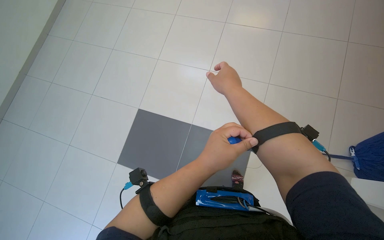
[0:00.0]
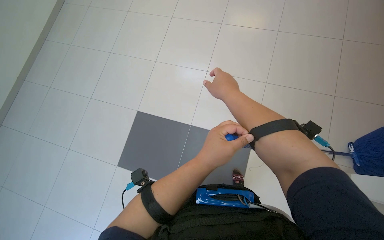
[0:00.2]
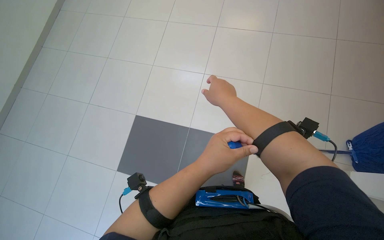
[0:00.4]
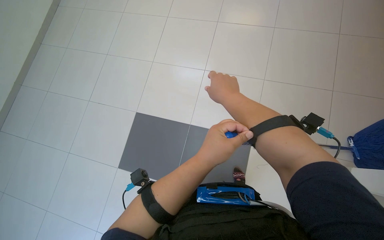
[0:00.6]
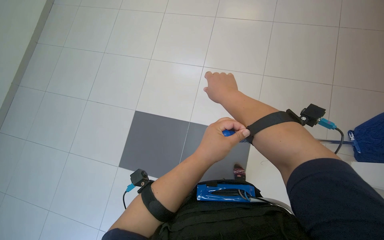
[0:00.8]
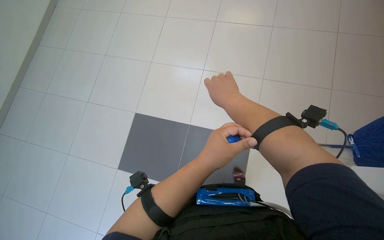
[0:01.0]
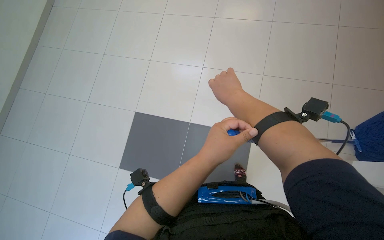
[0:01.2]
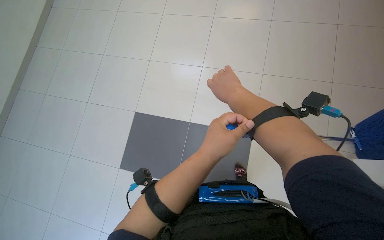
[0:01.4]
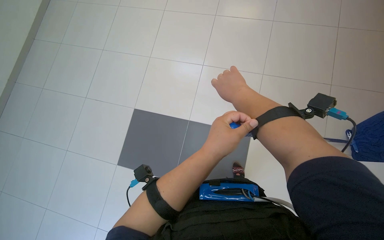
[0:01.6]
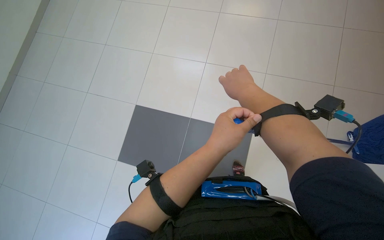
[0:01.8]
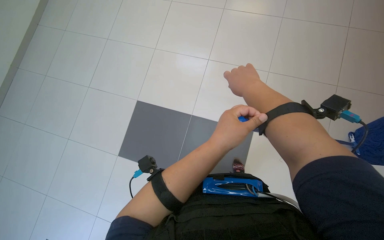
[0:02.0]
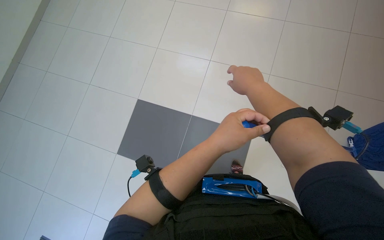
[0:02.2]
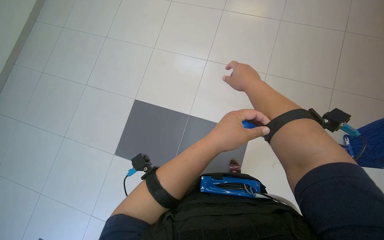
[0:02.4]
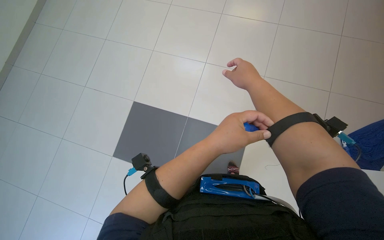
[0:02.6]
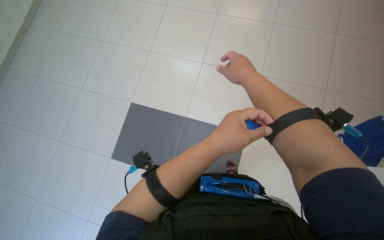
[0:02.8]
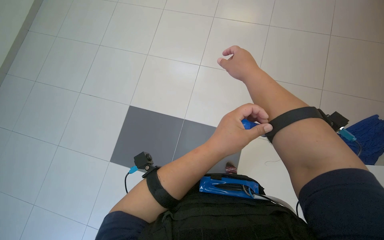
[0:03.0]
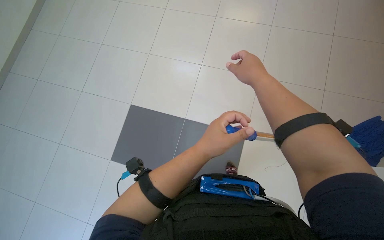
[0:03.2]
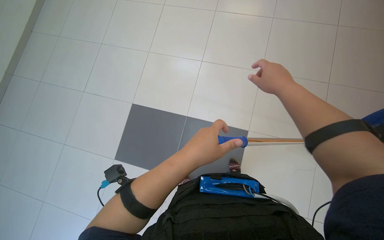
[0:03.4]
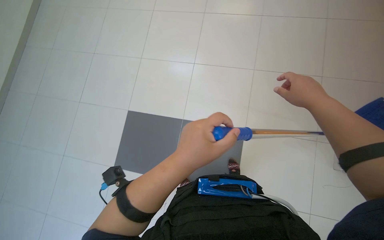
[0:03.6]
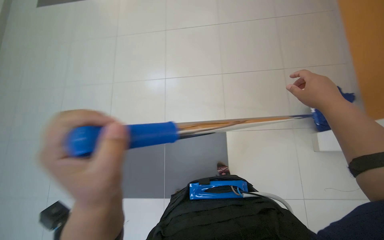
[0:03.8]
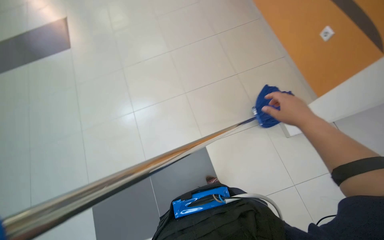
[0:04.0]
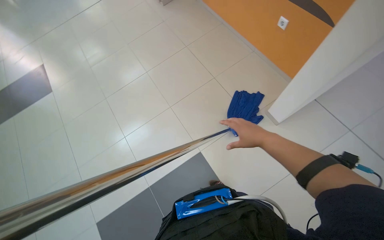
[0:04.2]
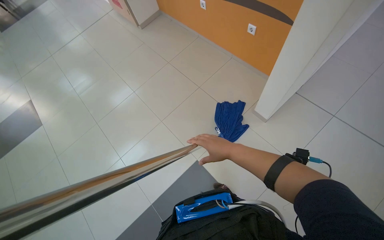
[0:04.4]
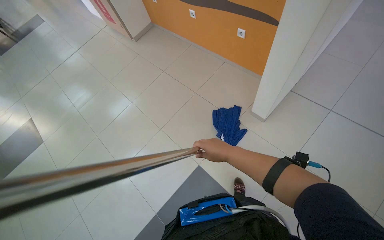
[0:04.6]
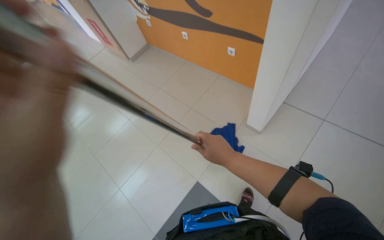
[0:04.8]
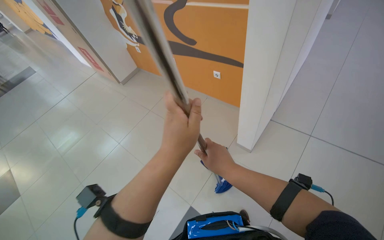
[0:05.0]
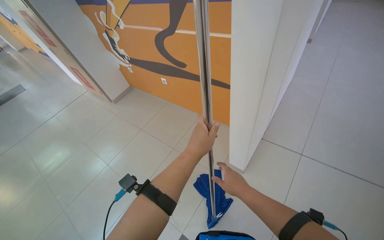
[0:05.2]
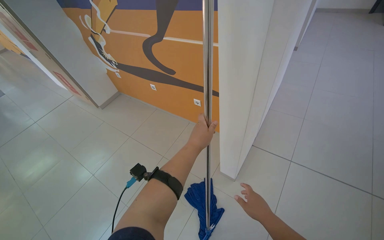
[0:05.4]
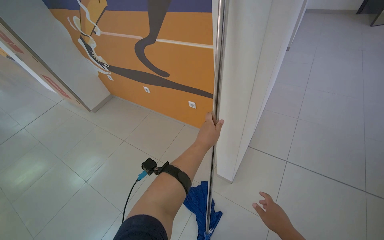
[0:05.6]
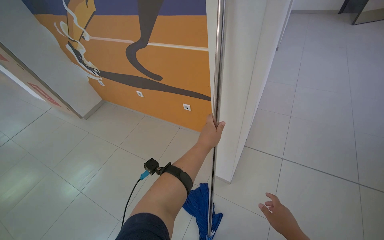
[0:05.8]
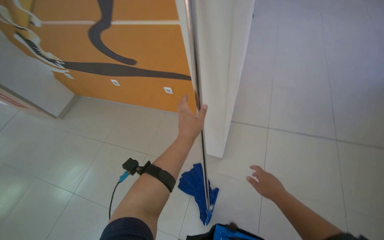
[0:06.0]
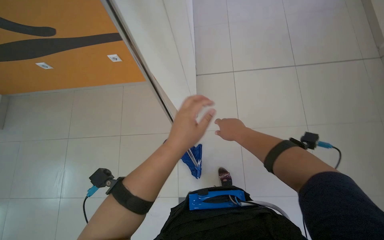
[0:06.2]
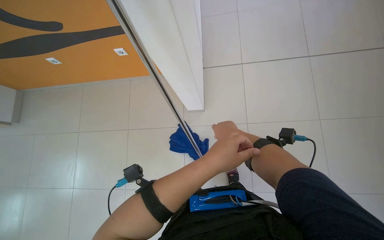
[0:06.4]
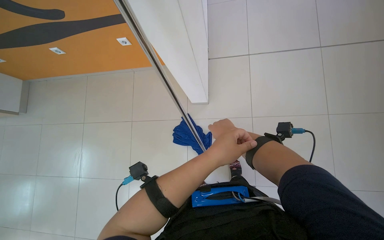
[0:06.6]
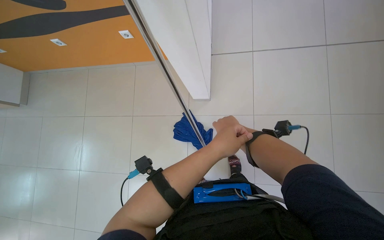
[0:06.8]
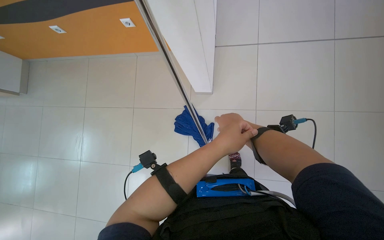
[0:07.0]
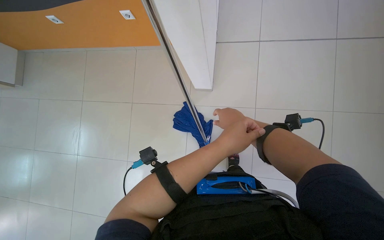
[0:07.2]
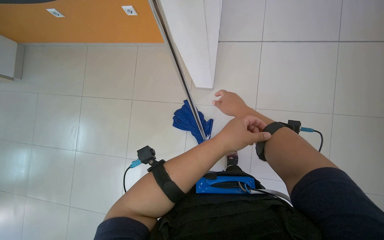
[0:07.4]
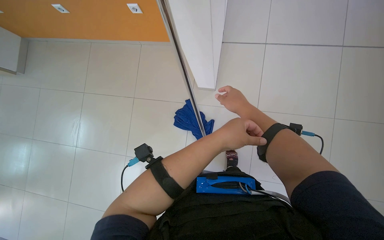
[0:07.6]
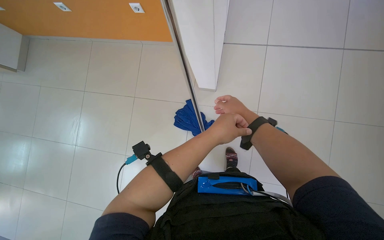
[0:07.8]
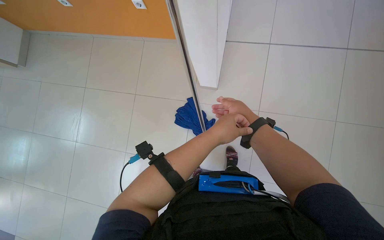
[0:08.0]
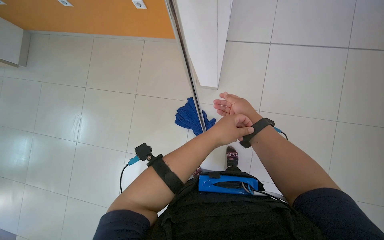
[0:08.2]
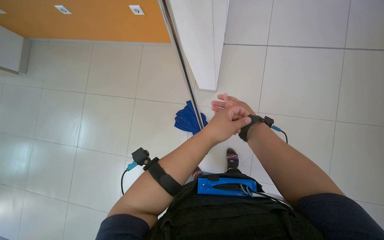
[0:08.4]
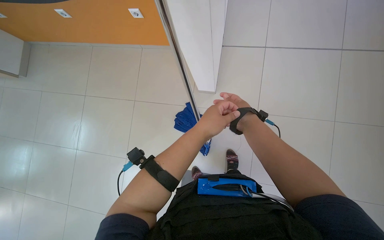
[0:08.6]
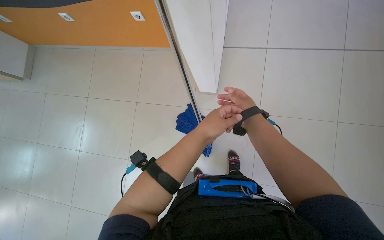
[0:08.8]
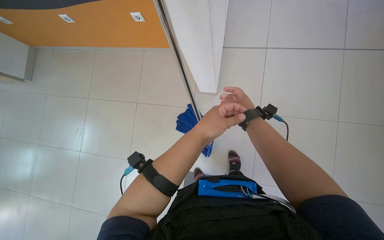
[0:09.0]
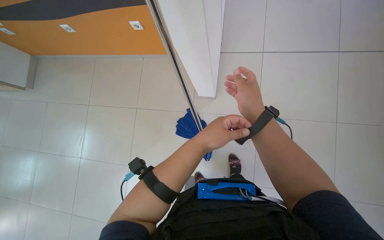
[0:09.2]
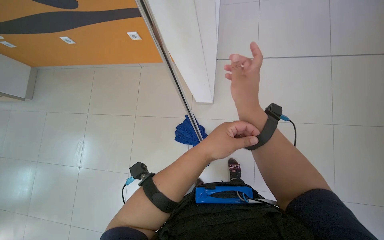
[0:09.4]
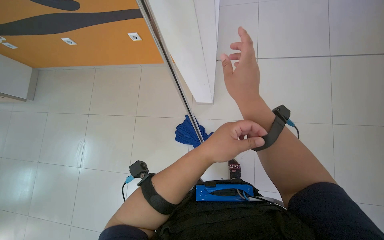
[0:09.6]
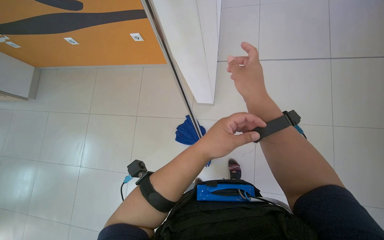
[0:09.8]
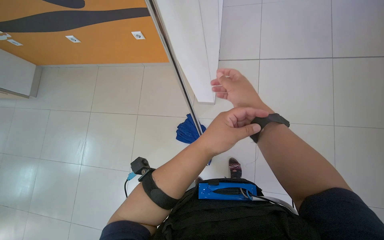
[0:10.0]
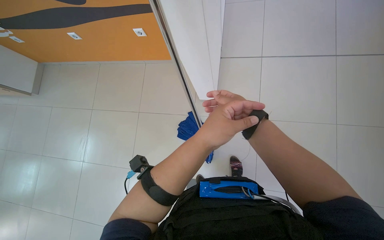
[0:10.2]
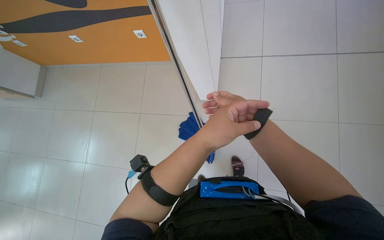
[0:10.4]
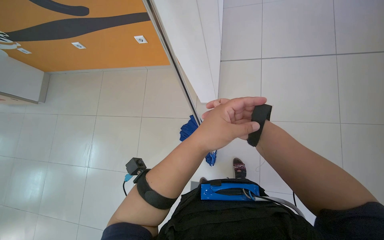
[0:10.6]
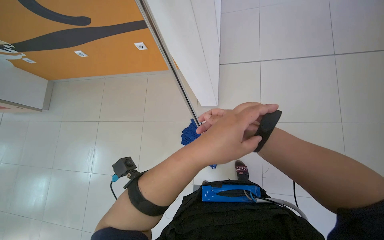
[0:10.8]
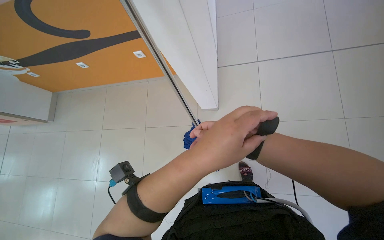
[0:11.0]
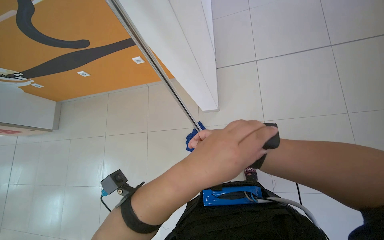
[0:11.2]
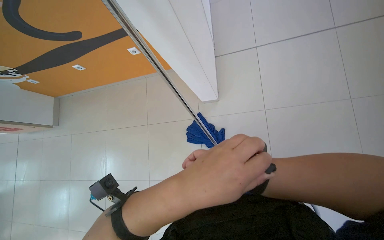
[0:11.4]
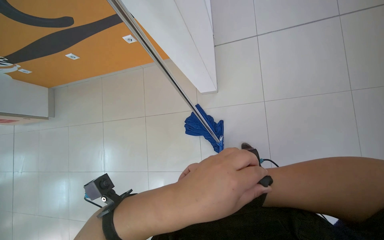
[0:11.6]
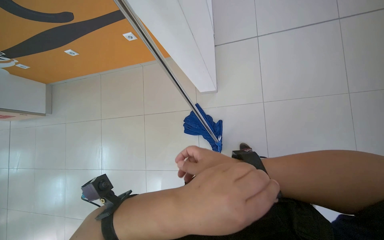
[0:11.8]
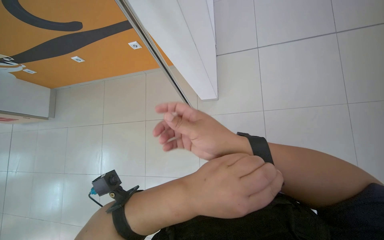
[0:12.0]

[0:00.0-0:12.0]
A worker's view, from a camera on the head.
Job: mopping floor.
The whole recording: Mopping the floor. The worker mops the tiled floor with a blue mop.
0:00.0 to 0:01.6: The hands stay close to where they were, moving slightly.
0:01.6 to 0:03.0: The right hand travels nearer to the camera by some 10 cm.
0:03.0 to 0:04.4: The head turns to the right by roughly 50 degrees. The camera pitches upward, by approximately 15 degrees.
0:04.4 to 0:06.0: The wearer's head swings about 30 degrees to the right. The view tips upward by approximately 15 degrees. The right hand moves to the right, approximately 30 cm.
0:06.0 to 0:07.6: The camera pitches downward, by some 30 degrees.
0:10.4 to 0:12.0: The left hand travels down the picture by roughly 10 cm.

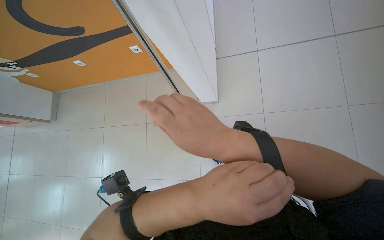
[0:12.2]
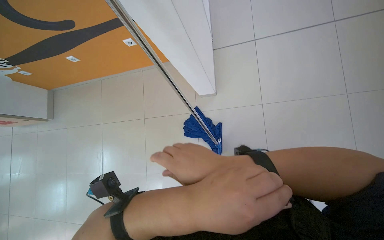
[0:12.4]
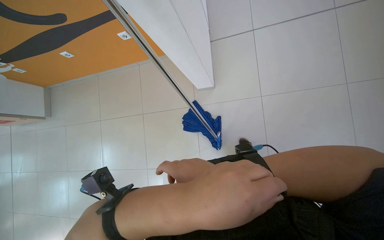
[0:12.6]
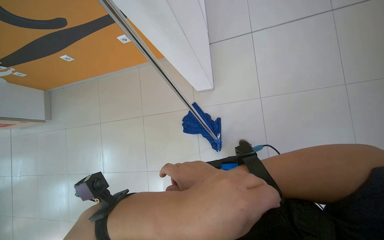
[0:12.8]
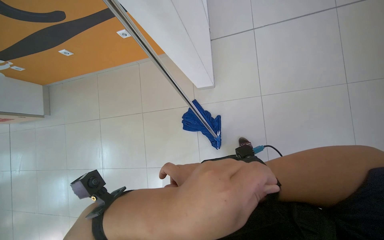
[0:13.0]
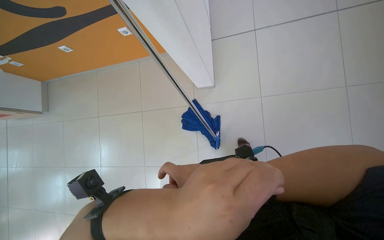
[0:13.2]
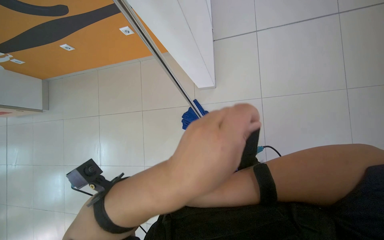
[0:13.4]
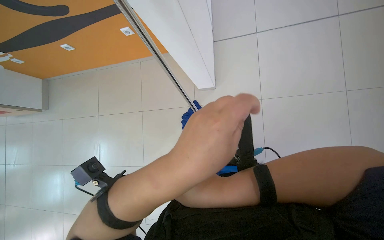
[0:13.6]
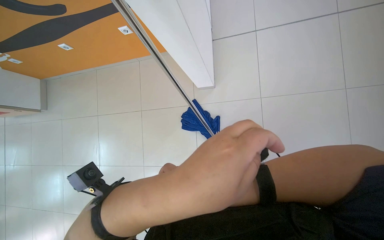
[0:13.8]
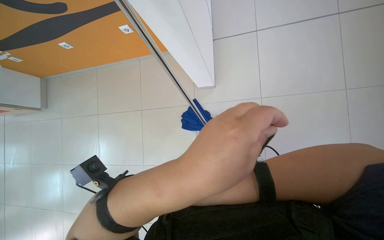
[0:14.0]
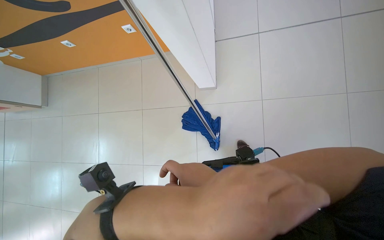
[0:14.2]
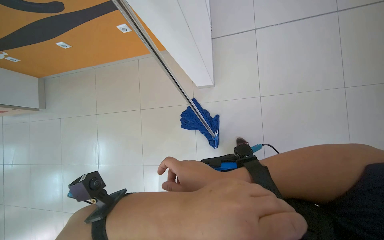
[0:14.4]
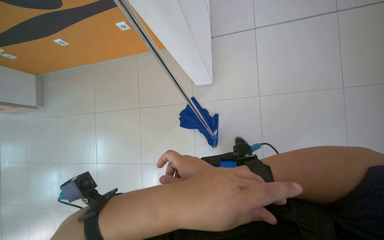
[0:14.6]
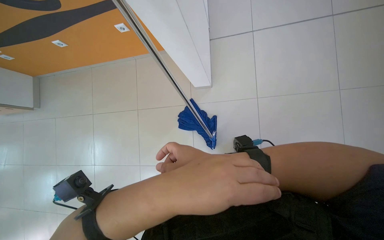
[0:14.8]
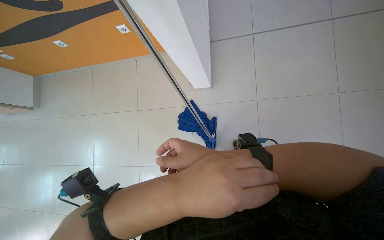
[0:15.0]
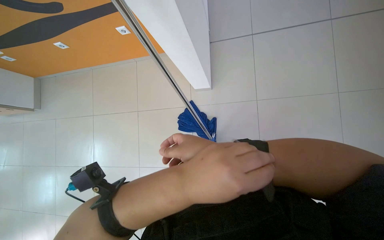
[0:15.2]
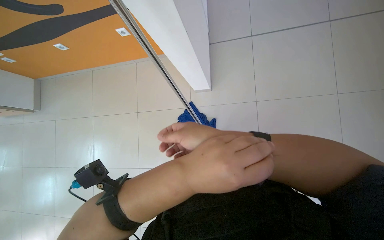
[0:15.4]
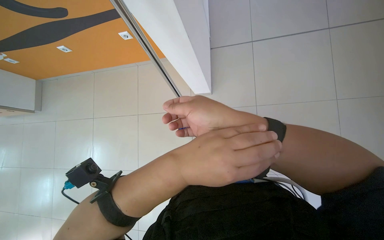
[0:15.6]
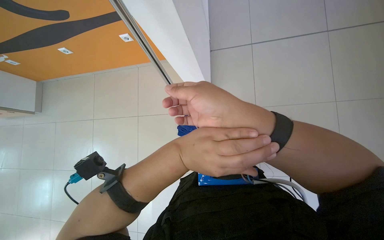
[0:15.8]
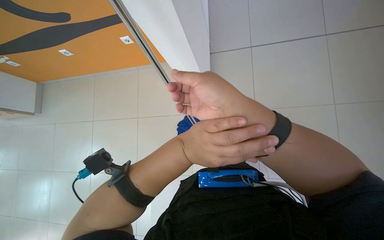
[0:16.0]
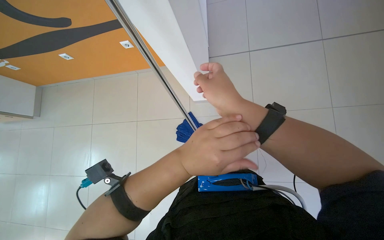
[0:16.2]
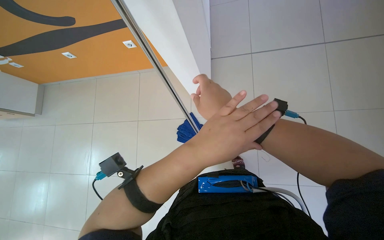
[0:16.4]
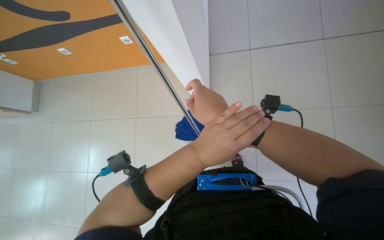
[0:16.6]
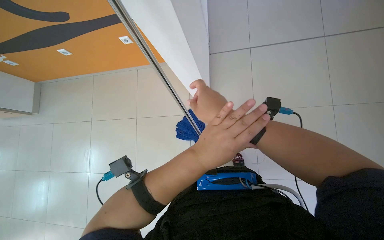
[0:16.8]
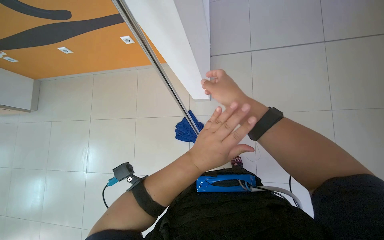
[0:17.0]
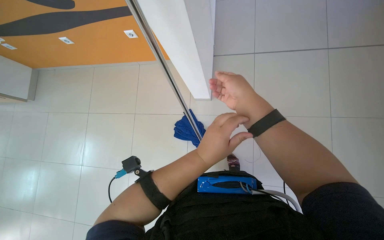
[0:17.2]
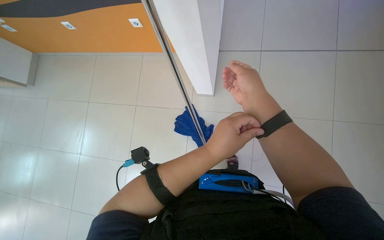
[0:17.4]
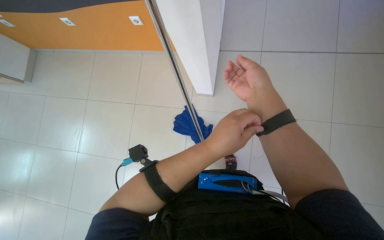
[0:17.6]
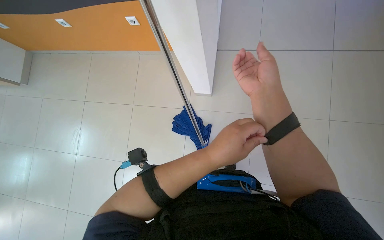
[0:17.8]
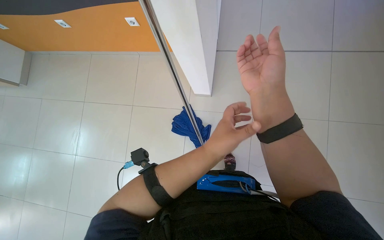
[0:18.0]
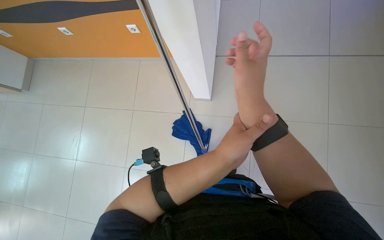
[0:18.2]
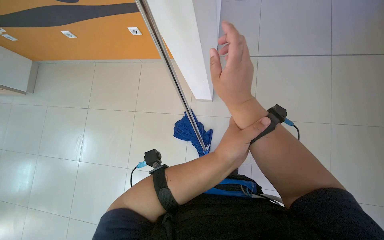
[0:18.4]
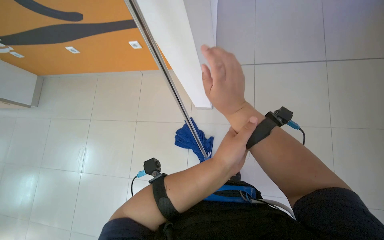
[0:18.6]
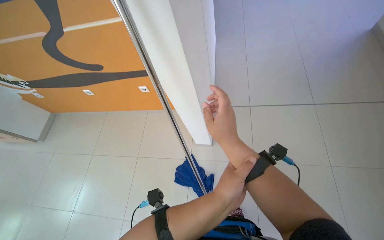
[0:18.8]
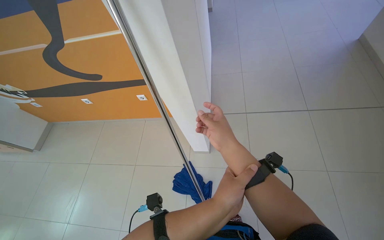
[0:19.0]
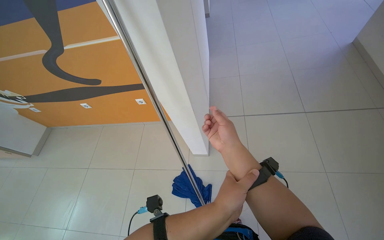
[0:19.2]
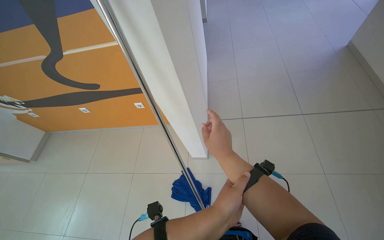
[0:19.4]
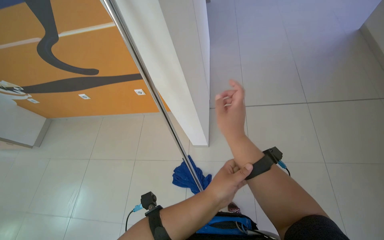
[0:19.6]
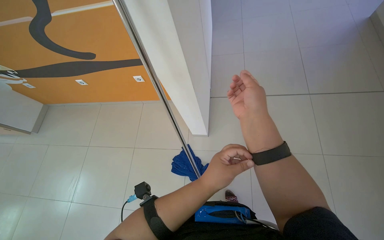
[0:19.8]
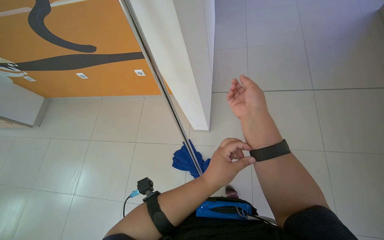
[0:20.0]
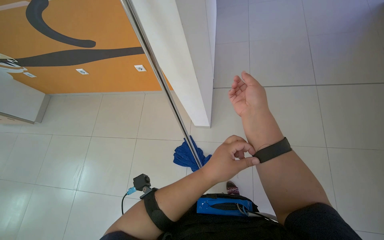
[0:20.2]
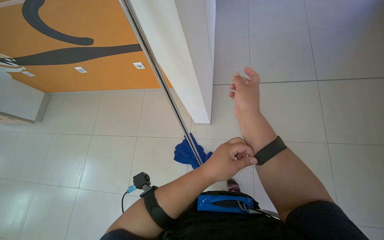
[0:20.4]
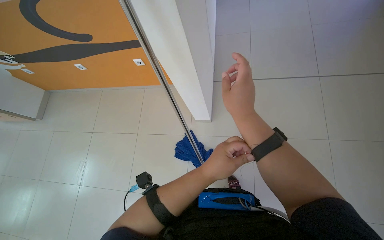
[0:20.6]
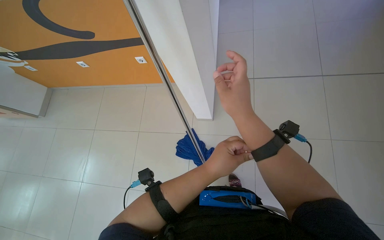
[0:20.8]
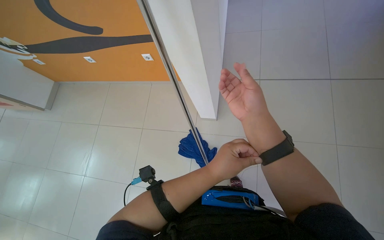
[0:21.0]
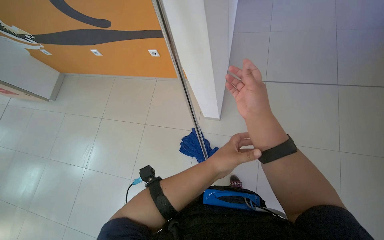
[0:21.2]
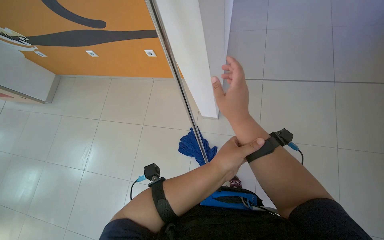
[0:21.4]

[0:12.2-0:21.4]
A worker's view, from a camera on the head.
Job: mopping floor.
The whole recording: Mopping the floor. The worker mops the tiled floor with a blue mop.
0:15.2 to 0:16.8: The right hand is displaced up the picture by roughly 10 cm.
0:18.4 to 0:19.8: The view tips upward by approximately 15 degrees.
0:19.8 to 0:21.4: The hands make small movements and keep their place.
